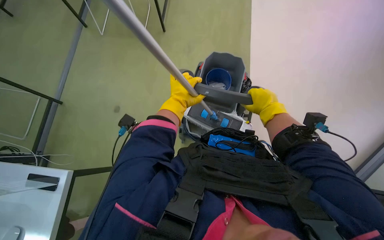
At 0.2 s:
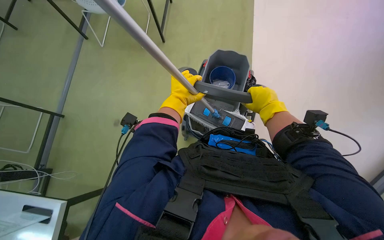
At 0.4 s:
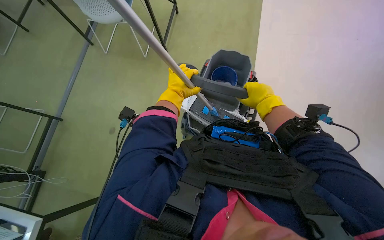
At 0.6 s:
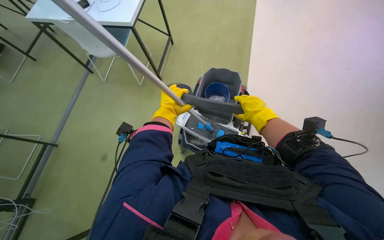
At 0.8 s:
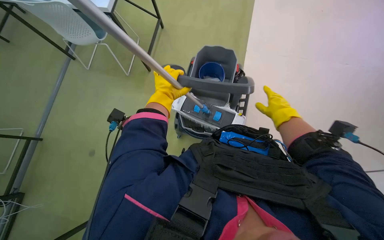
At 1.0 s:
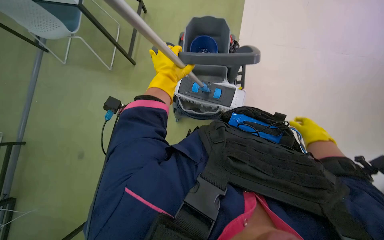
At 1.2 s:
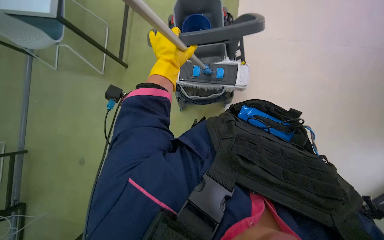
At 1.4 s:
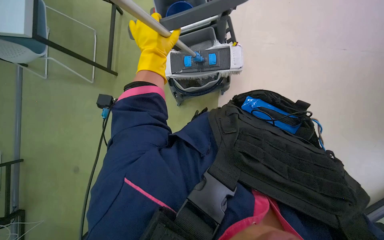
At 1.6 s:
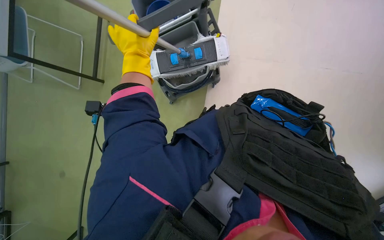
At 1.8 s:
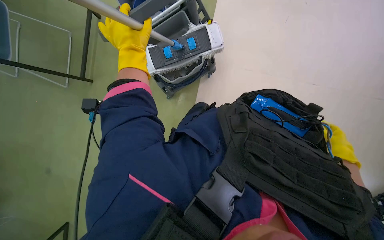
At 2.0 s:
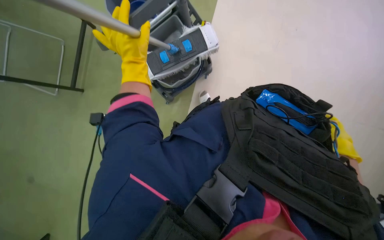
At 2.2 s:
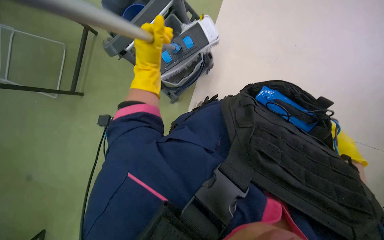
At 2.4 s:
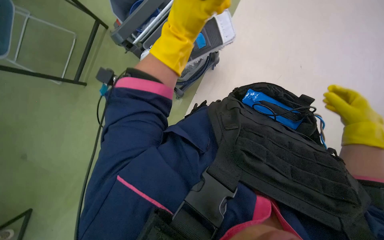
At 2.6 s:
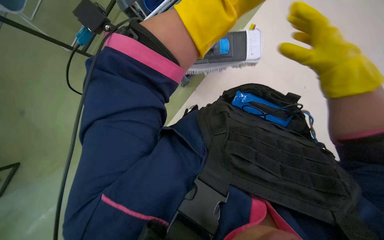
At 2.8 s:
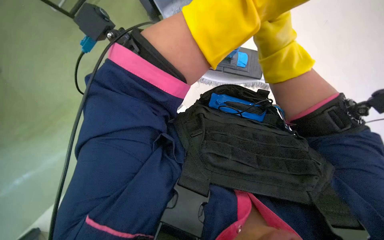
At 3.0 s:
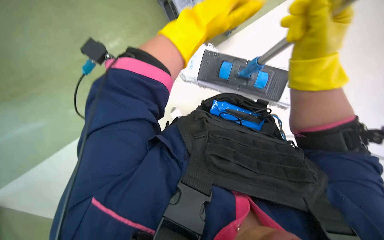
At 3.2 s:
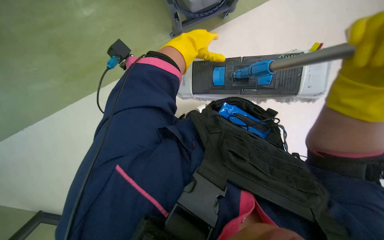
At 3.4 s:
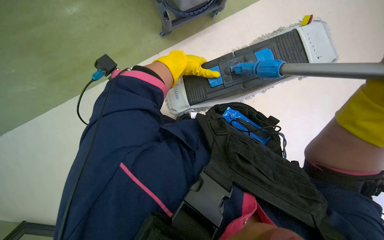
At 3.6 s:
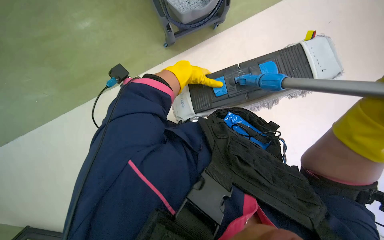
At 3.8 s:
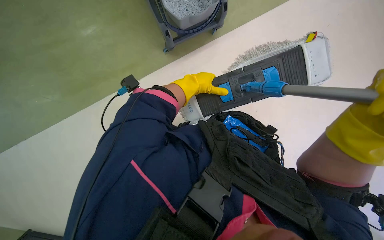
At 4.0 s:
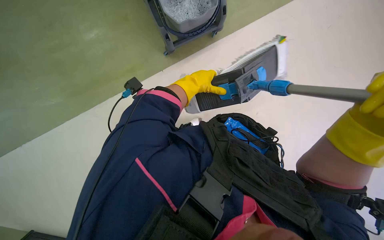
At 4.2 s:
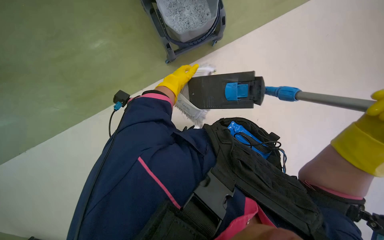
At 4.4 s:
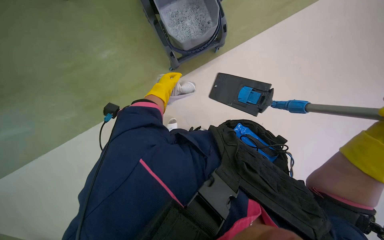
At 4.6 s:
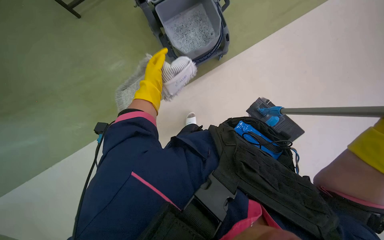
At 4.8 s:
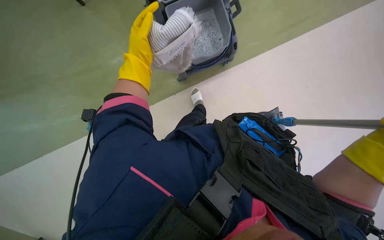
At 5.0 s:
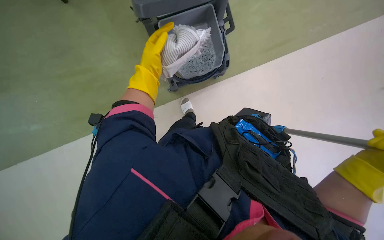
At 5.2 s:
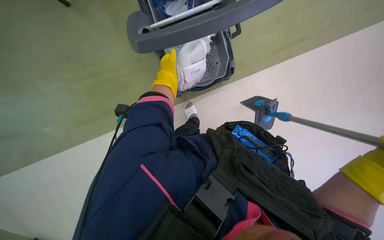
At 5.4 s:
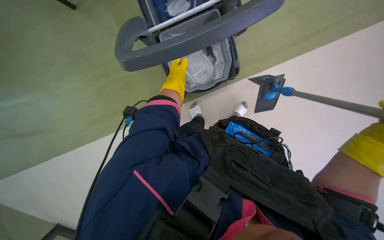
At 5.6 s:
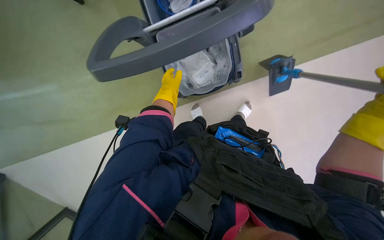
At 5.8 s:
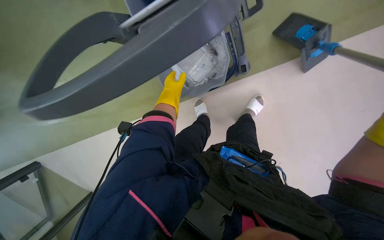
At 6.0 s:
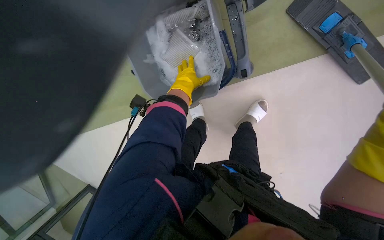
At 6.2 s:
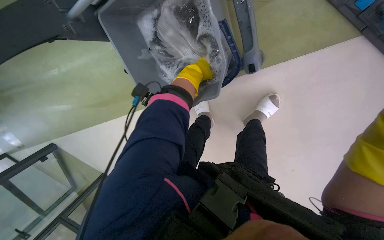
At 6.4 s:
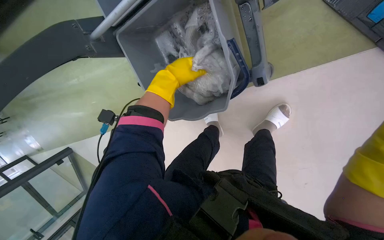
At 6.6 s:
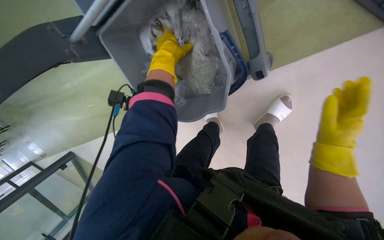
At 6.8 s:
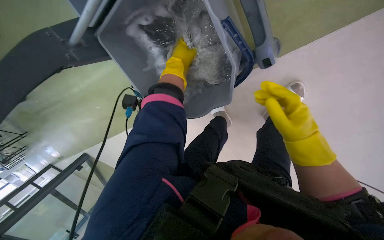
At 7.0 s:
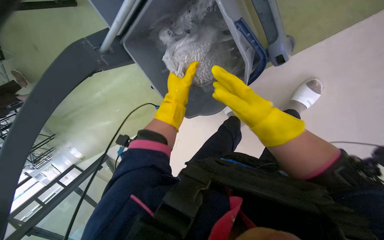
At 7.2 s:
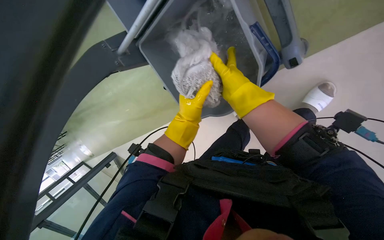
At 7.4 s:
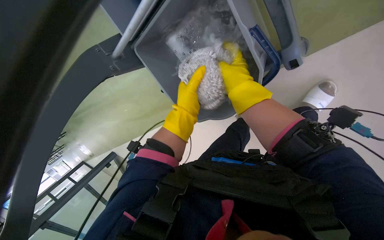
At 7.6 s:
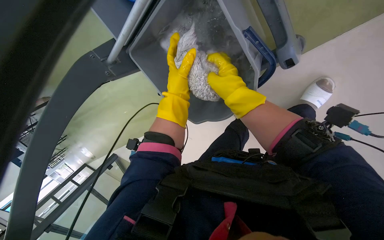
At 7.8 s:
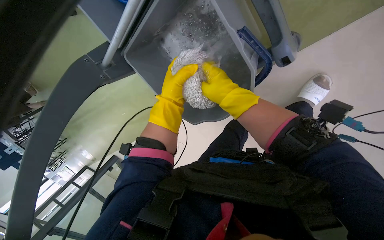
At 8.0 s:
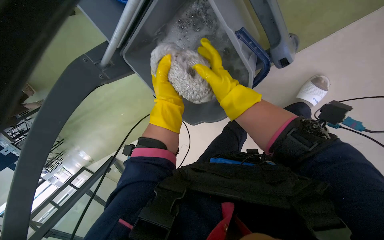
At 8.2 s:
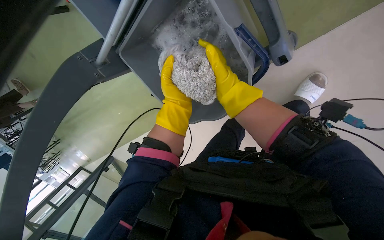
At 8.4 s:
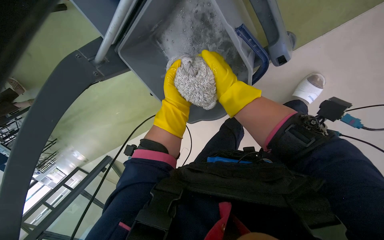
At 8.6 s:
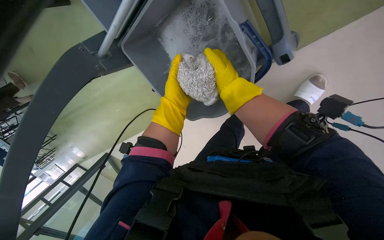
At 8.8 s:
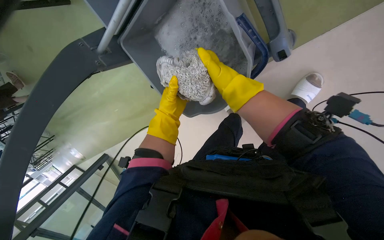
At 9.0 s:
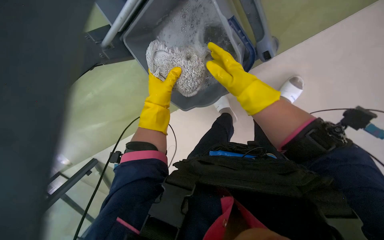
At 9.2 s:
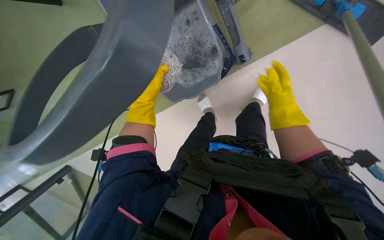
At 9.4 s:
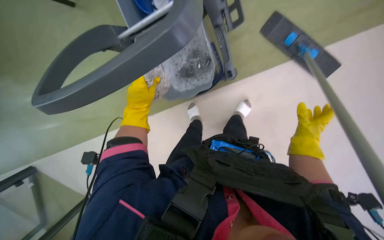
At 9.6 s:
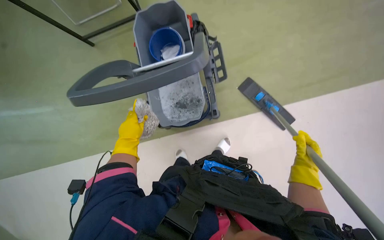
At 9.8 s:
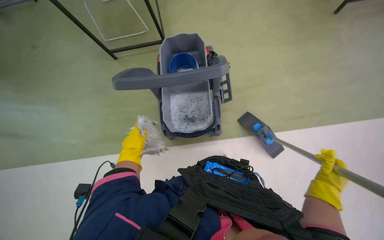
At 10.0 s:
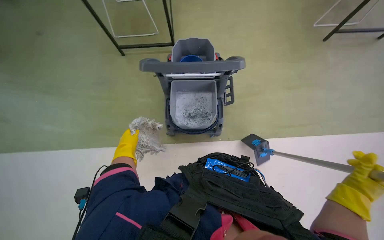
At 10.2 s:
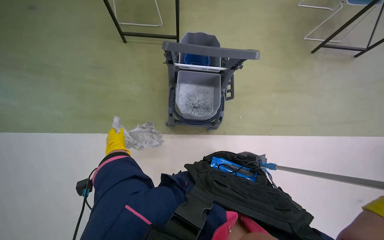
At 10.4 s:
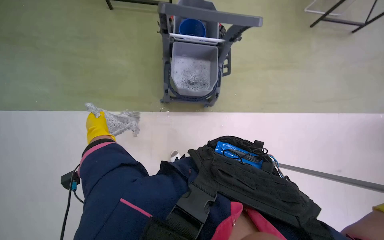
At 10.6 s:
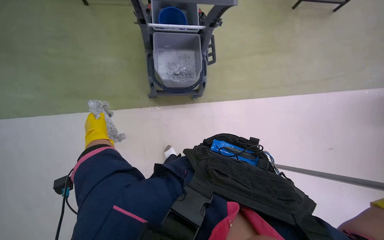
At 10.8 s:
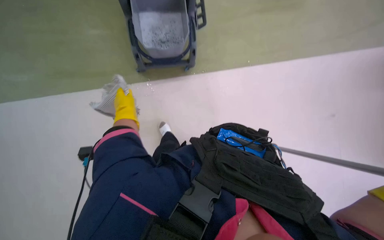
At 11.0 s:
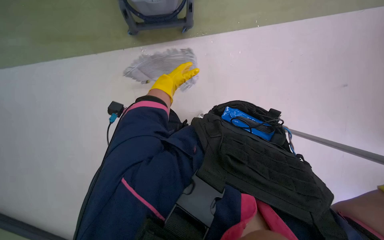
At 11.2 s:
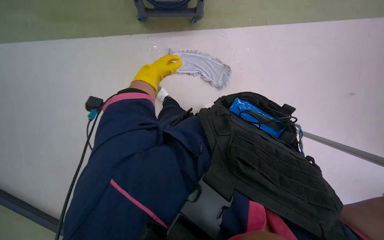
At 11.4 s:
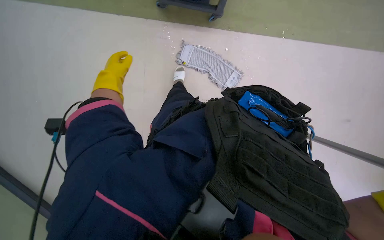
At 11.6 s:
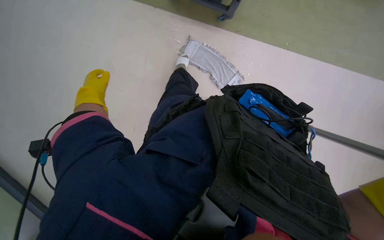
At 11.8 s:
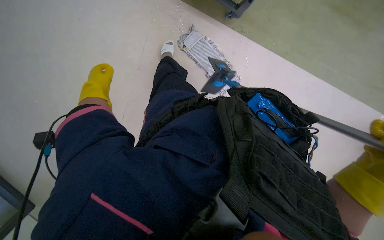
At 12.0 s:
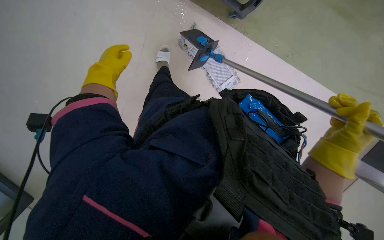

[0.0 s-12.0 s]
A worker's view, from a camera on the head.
Job: mopping floor.
The whole recording: Mopping office floor. The worker mops the office floor with a flat mop, periodically wringing it in a bucket.
0.0 to 1.6 s: The right hand shifts roughly 30 cm down the picture and to the right; the left hand moves up the picture, approximately 10 cm.
1.6 to 3.0 s: The head turns to the right by approximately 15 degrees. The left hand shifts some 30 cm to the right and nearer to the camera. The right hand moves nearer to the camera, up the picture and to the left, approximately 30 cm.
3.0 to 4.4 s: The left hand goes roughly 35 cm to the left and farther from the camera.
4.4 to 6.0 s: The left hand moves to the right, approximately 15 cm, and reaches roughly 20 cm nearer to the camera, then returns.
6.0 to 7.6 s: The view pans to the left by some 20 degrees. The left hand travels down the picture and back again, roughly 10 cm each way.
7.6 to 9.0 s: The hands make small movements and keep their place.
9.0 to 10.4 s: The view pans to the right by roughly 20 degrees. The view tilts about 15 degrees upward.
10.4 to 12.0 s: The wearer looks about 10 degrees further downward.

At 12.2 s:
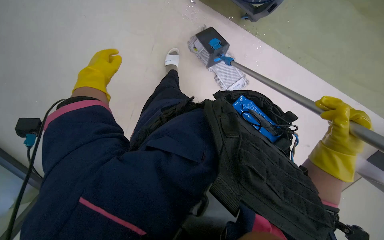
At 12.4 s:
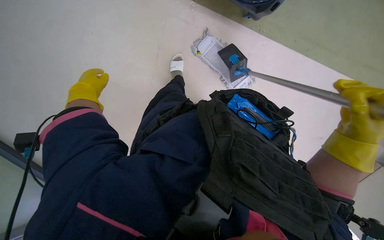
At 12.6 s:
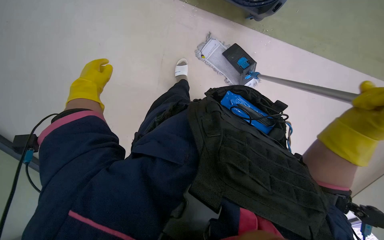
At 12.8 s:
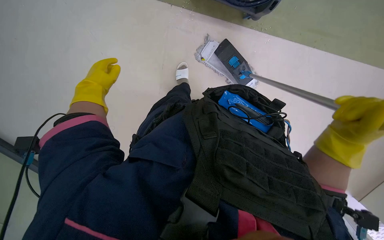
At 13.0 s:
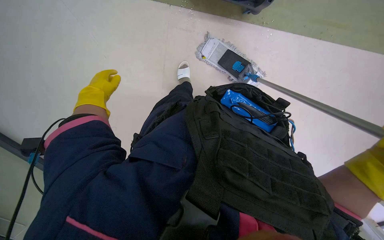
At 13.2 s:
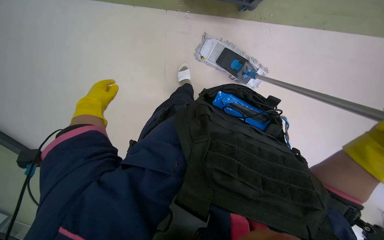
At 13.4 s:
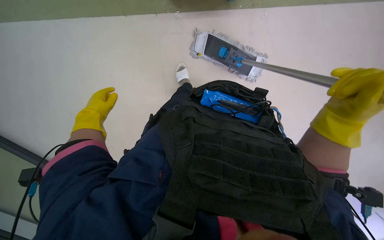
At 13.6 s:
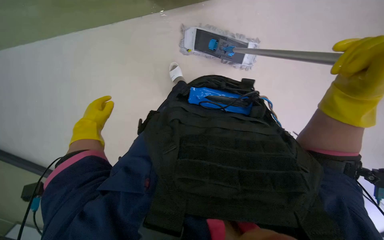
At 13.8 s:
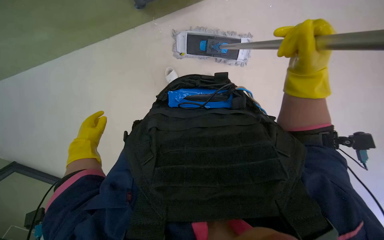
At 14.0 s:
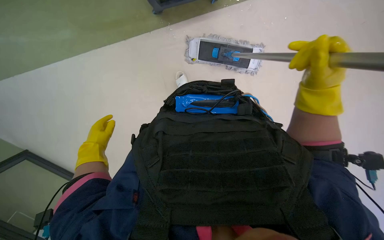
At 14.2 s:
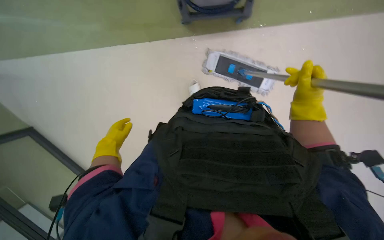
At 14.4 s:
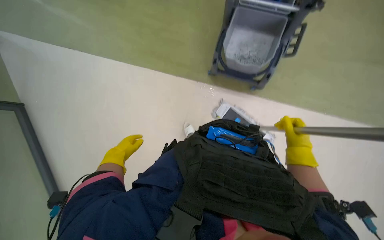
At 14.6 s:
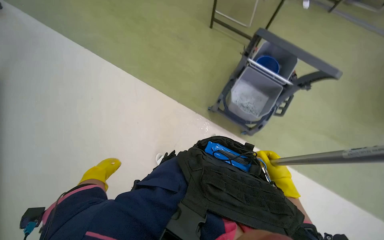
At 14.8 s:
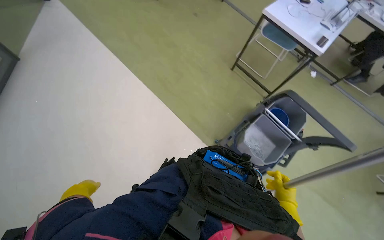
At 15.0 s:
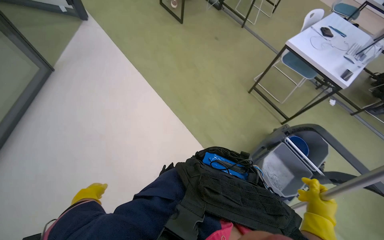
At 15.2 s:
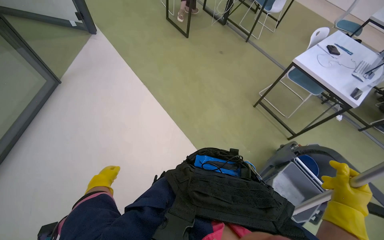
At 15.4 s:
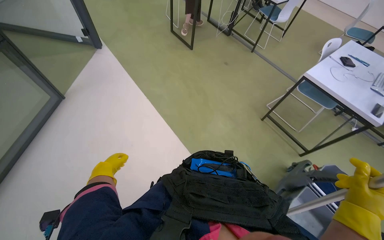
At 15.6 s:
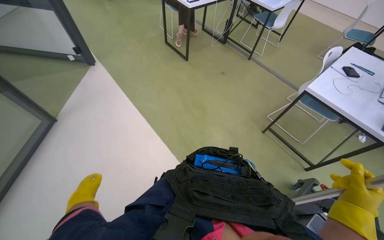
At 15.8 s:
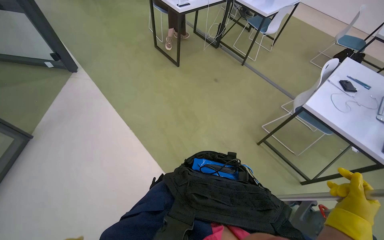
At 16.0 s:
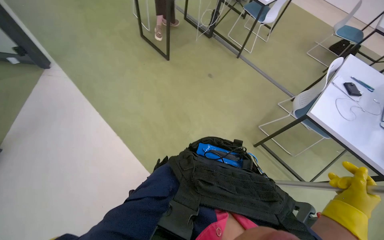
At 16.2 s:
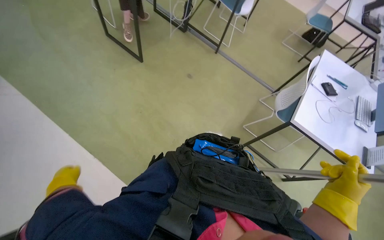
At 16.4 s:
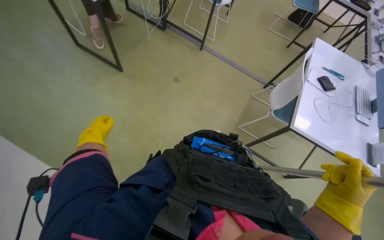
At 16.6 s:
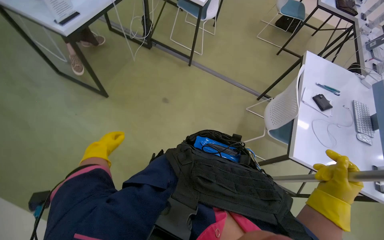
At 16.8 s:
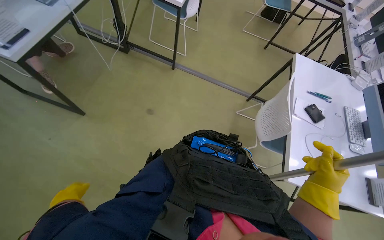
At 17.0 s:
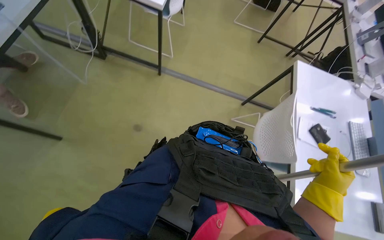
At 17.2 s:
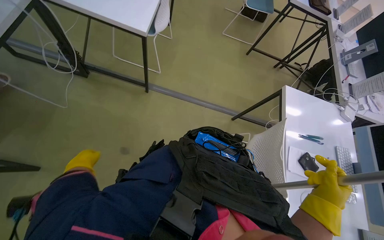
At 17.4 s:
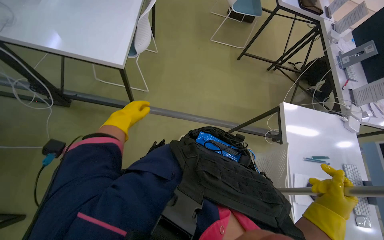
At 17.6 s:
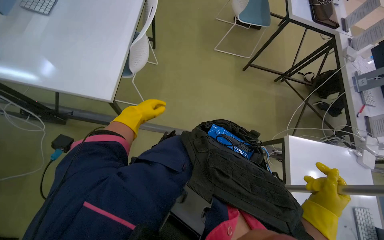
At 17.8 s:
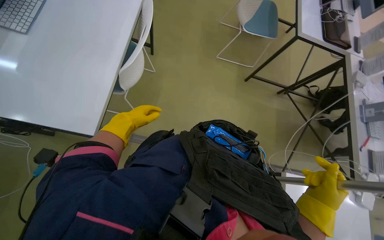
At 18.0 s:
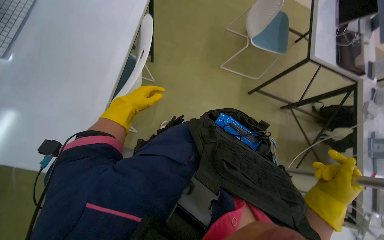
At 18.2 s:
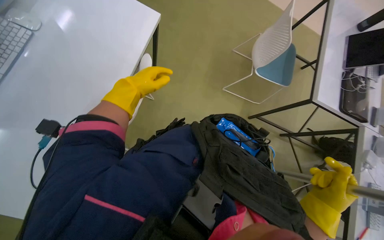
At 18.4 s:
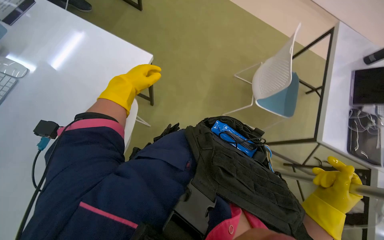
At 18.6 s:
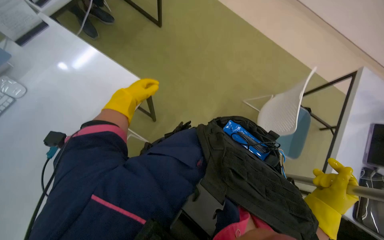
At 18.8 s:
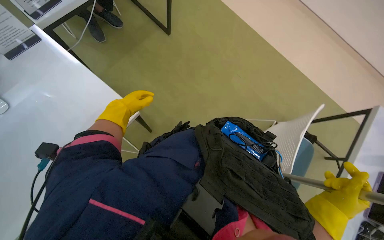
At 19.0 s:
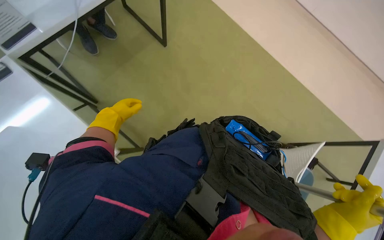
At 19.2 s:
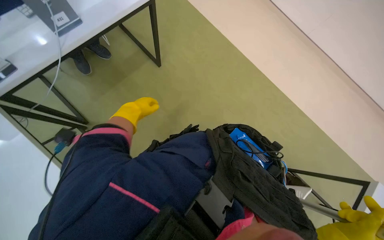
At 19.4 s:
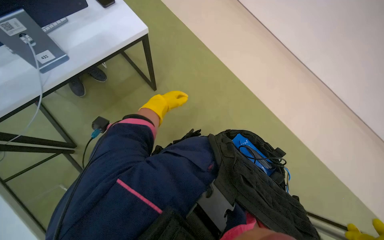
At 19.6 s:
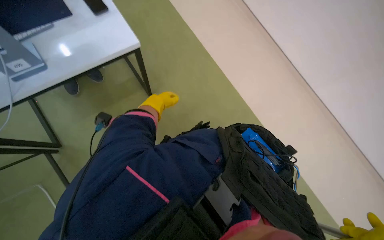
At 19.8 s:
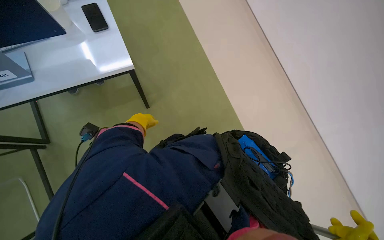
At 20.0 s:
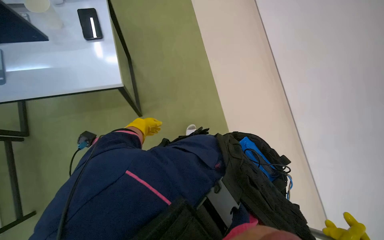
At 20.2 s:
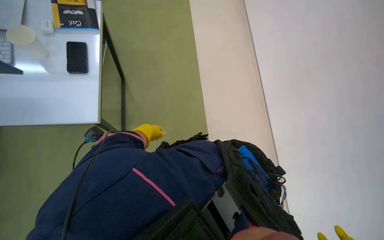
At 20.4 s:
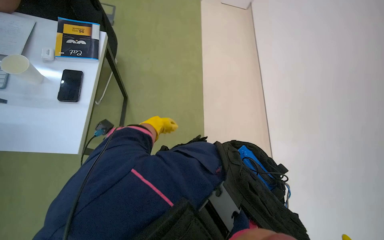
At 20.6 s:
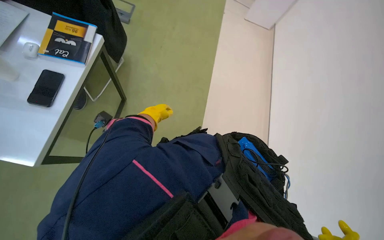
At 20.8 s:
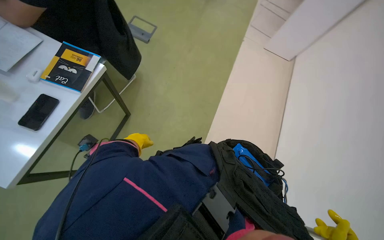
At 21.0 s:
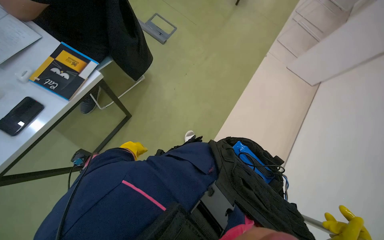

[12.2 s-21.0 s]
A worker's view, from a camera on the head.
Job: mopping floor.
The whole recording: Mopping office floor. The worker mops the office floor with a flat mop, periodically wringing it in a bucket.
12.2 to 13.6 s: The view swings approximately 15 degrees to the left.
13.6 to 15.2 s: The camera pitches upward, by about 45 degrees. Everything in view rotates about 35 degrees clockwise.
15.2 to 16.6 s: The camera travels roughly 1.5 m. The head turns to the right by some 25 degrees.
19.6 to 21.0 s: The left hand shifts some 10 cm to the left.
